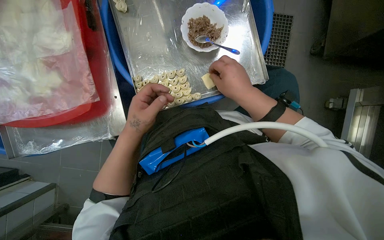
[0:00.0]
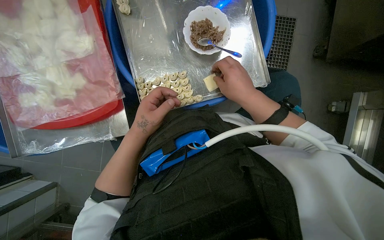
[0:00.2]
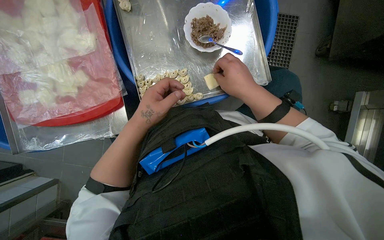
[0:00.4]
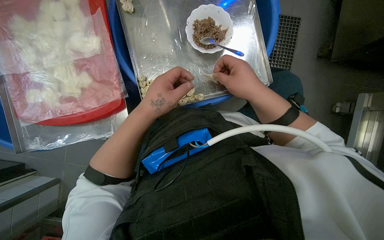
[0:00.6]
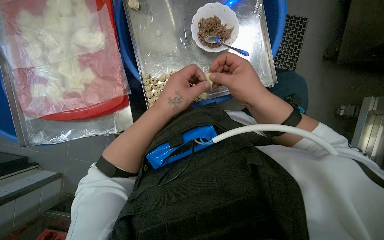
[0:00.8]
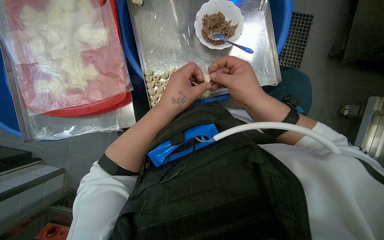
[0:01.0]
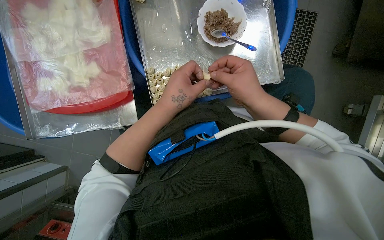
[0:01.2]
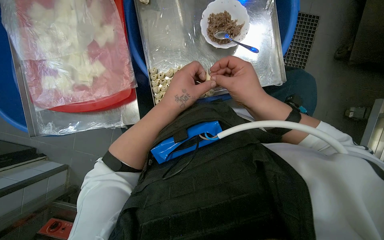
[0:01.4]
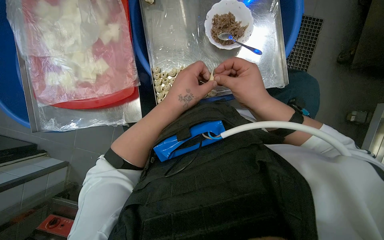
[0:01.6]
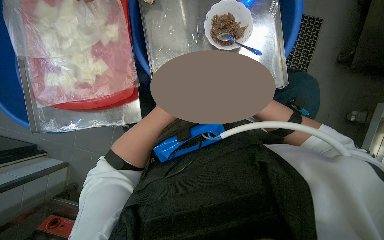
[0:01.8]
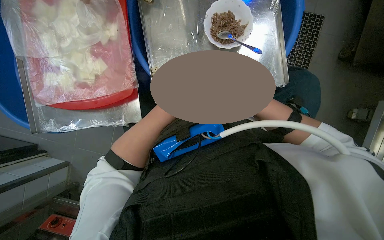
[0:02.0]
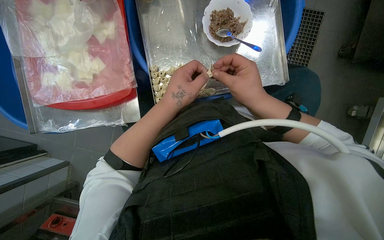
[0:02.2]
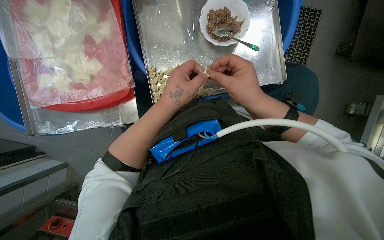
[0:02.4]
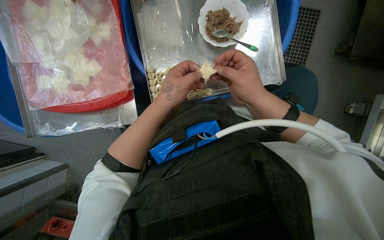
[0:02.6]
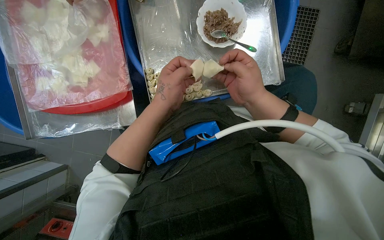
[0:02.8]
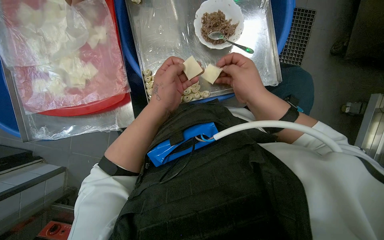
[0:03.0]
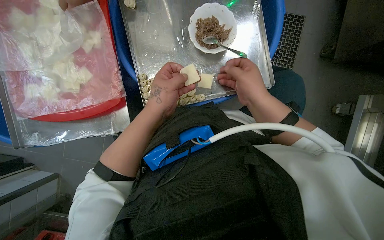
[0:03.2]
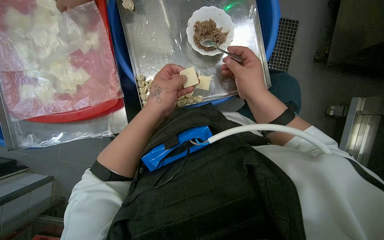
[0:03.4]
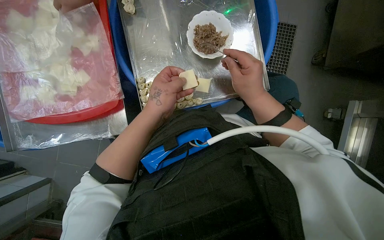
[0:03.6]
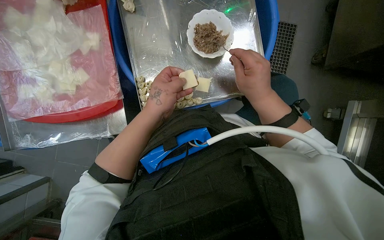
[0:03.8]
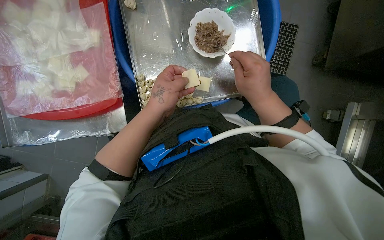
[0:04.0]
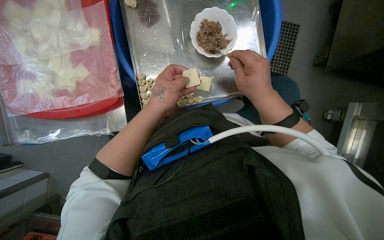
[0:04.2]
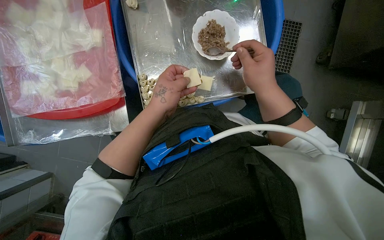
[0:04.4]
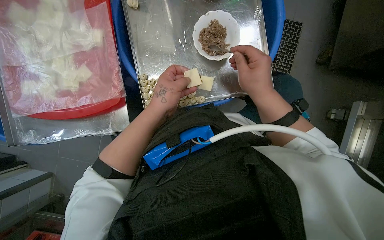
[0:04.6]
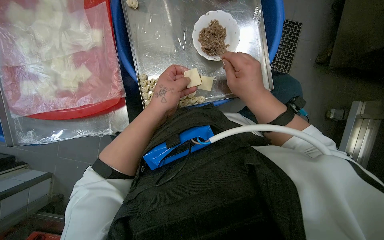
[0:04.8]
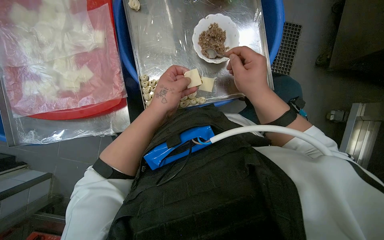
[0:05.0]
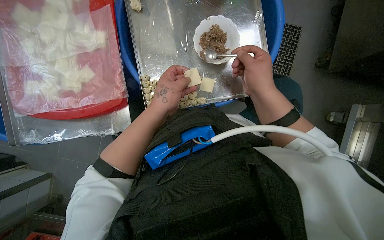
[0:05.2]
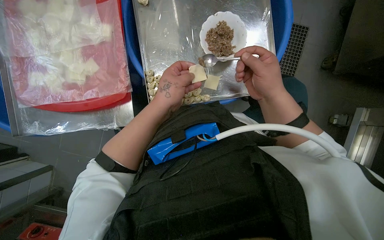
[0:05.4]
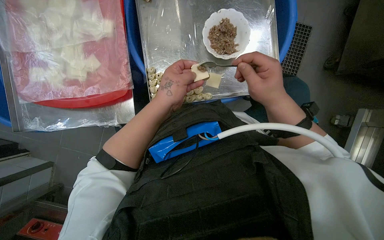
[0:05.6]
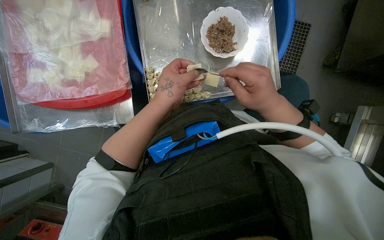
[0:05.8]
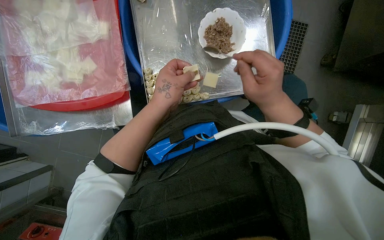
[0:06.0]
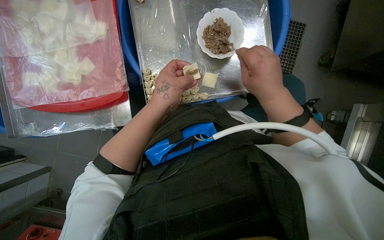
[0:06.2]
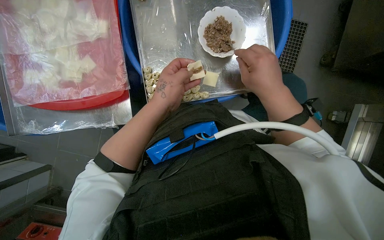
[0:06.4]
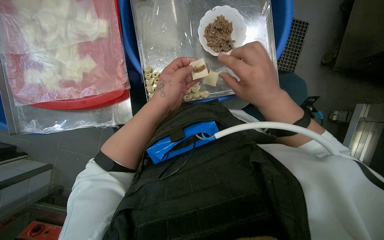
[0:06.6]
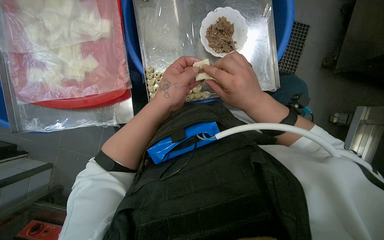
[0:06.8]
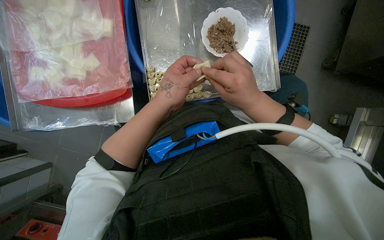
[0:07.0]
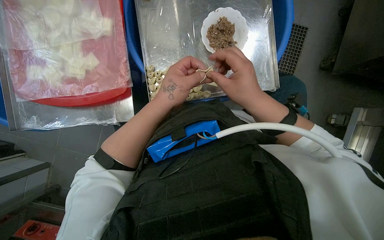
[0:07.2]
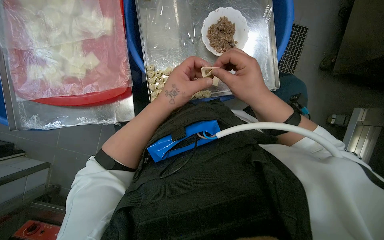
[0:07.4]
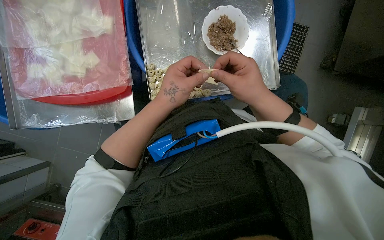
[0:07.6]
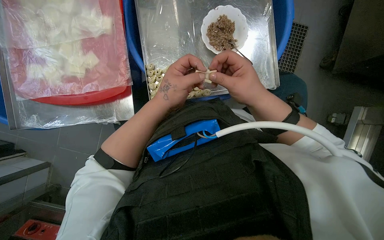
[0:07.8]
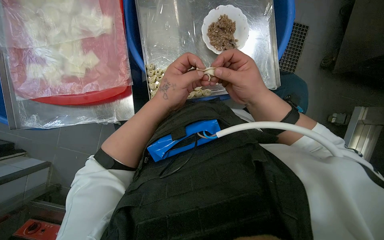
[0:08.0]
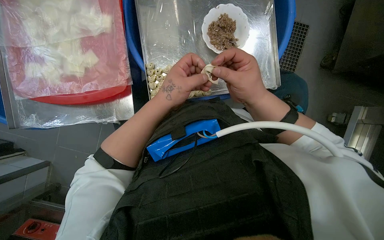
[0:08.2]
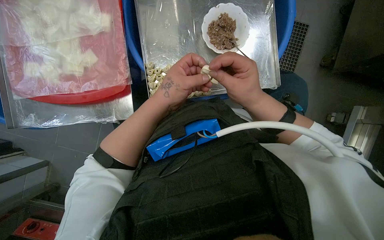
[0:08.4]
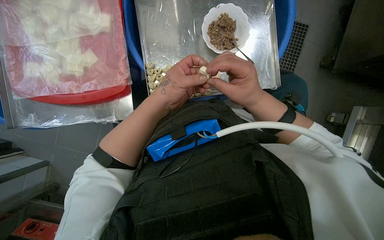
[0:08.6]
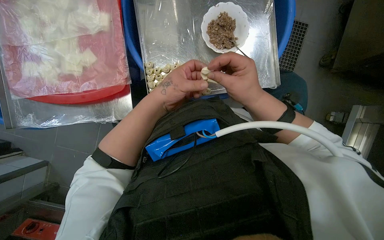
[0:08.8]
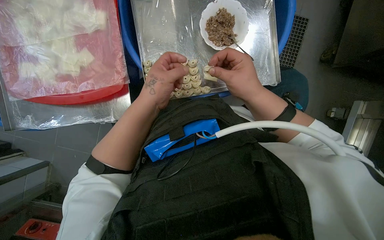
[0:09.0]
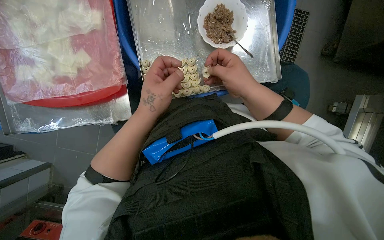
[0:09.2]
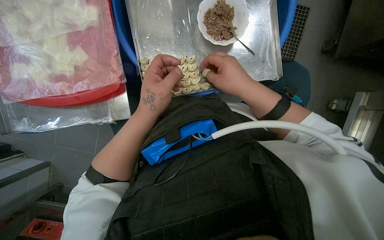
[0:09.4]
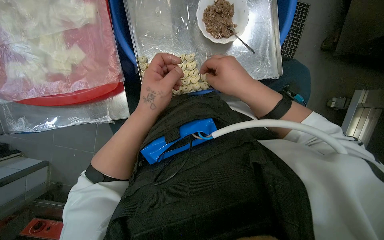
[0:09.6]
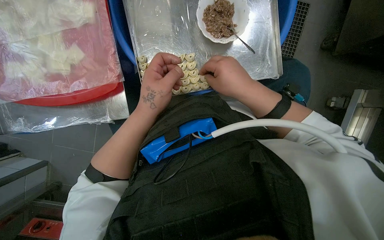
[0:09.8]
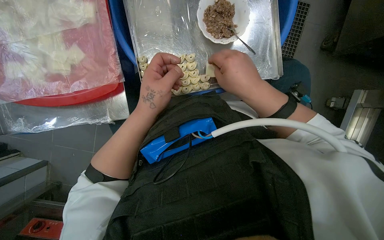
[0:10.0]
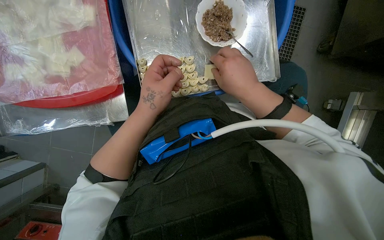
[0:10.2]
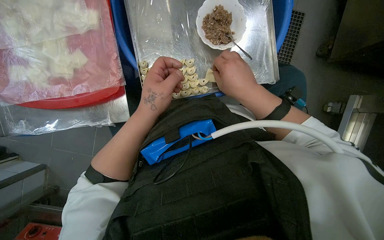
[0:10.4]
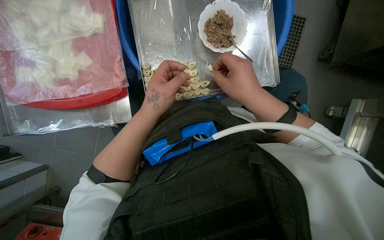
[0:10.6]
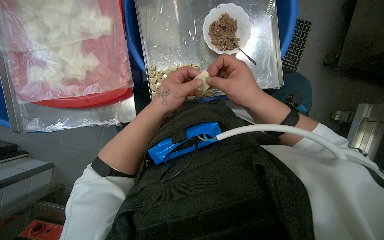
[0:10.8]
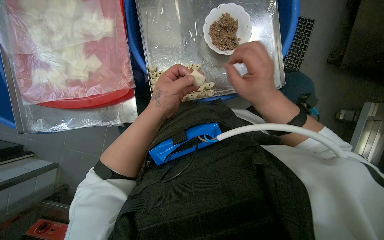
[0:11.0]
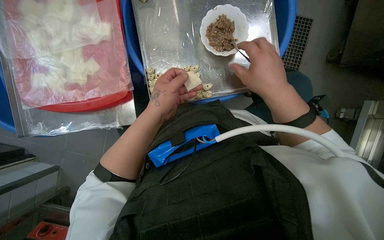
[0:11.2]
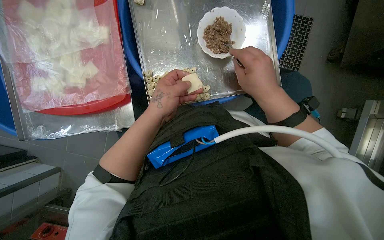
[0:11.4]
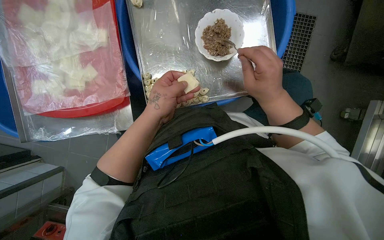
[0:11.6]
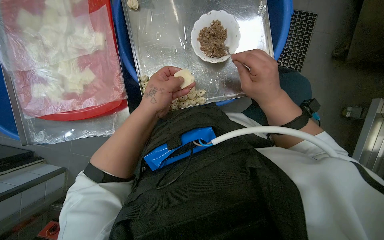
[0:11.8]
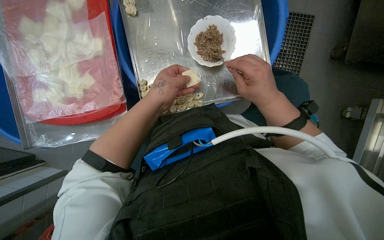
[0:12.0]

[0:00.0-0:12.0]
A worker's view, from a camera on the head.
Job: preparing food.
The whole recording: Making dumplings with meat filling. The worker picks up dough, fills it with meat, folds it, and places the finished dumpling on a tray.
0:00.0 to 0:01.6: The left hand moves nearer to the camera, roughly 10 cm.
0:01.6 to 0:12.0: The hands are busy where they are.

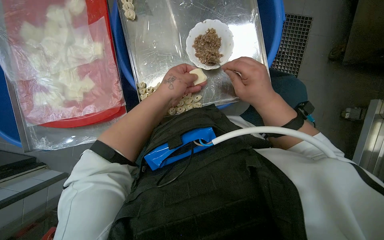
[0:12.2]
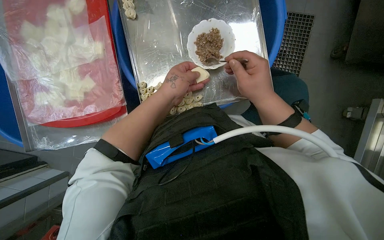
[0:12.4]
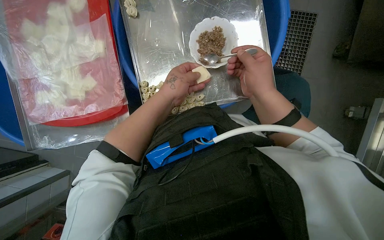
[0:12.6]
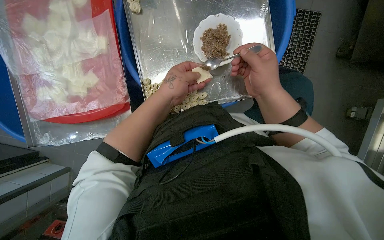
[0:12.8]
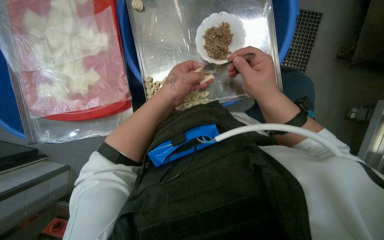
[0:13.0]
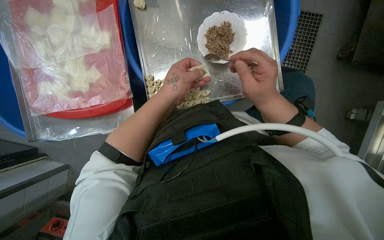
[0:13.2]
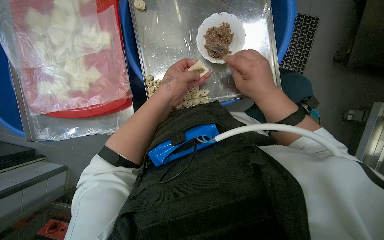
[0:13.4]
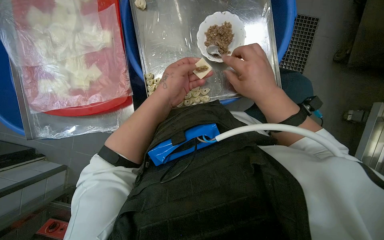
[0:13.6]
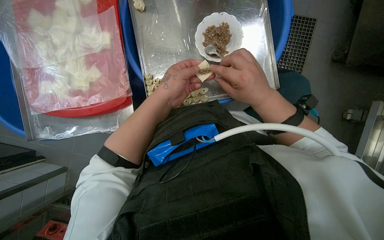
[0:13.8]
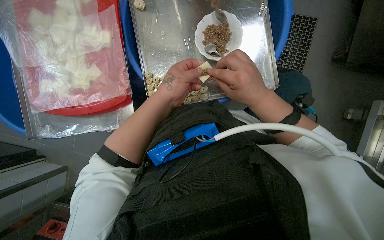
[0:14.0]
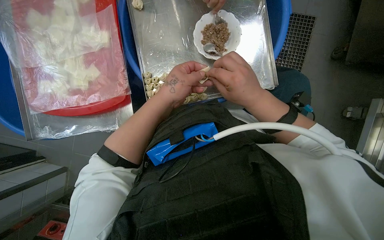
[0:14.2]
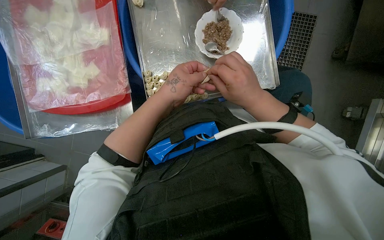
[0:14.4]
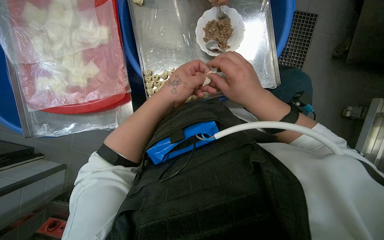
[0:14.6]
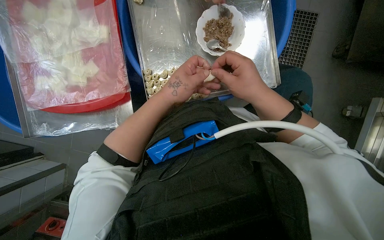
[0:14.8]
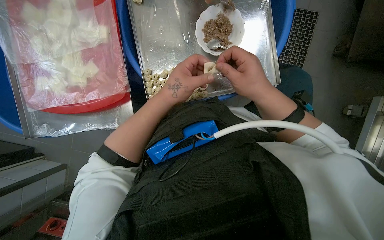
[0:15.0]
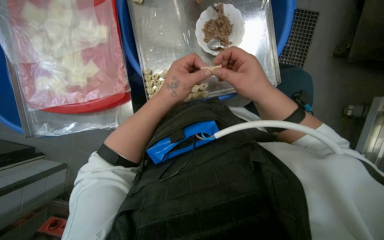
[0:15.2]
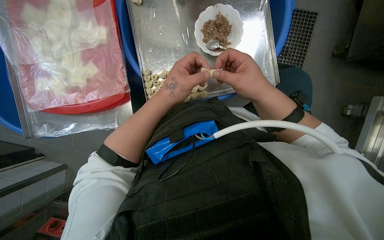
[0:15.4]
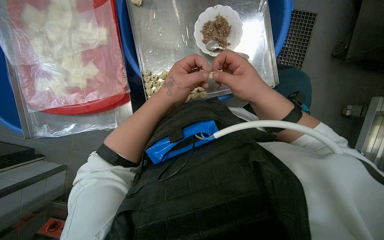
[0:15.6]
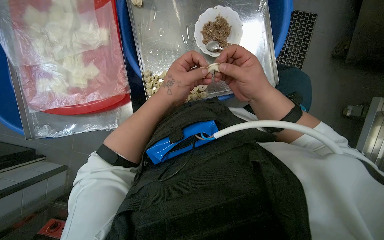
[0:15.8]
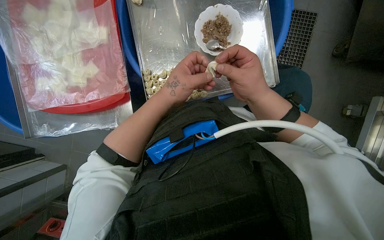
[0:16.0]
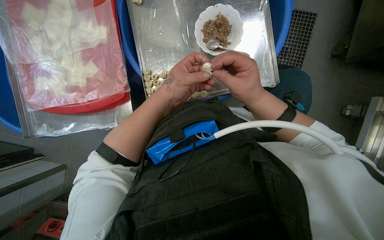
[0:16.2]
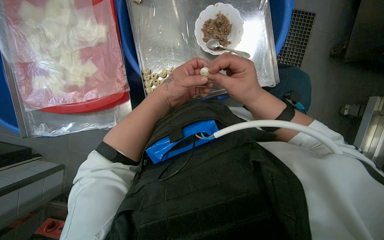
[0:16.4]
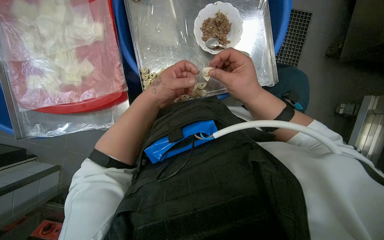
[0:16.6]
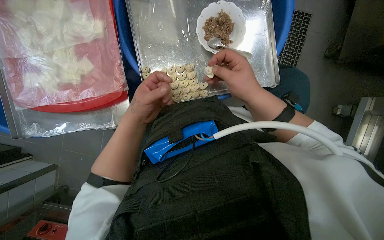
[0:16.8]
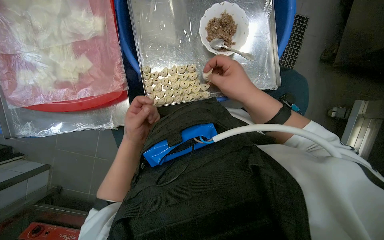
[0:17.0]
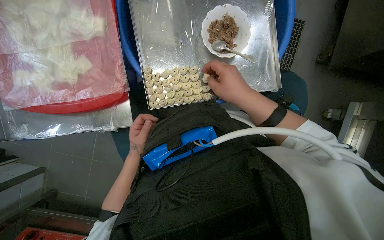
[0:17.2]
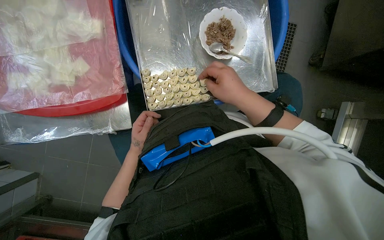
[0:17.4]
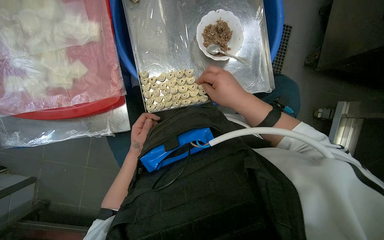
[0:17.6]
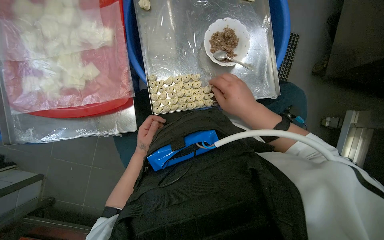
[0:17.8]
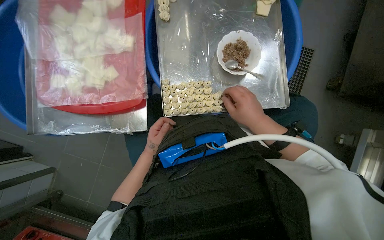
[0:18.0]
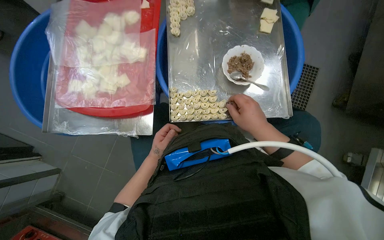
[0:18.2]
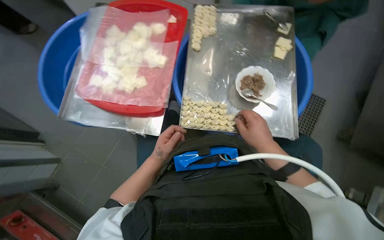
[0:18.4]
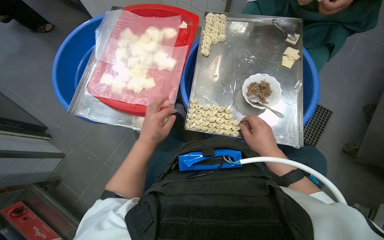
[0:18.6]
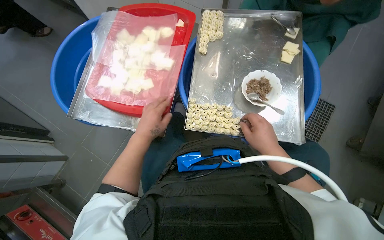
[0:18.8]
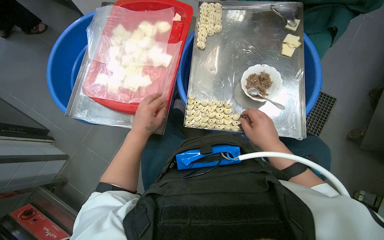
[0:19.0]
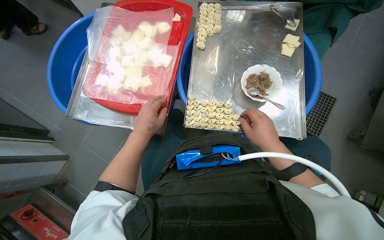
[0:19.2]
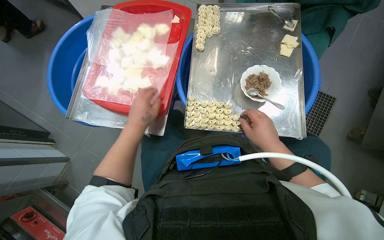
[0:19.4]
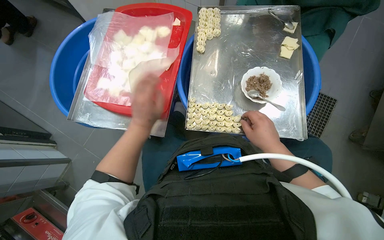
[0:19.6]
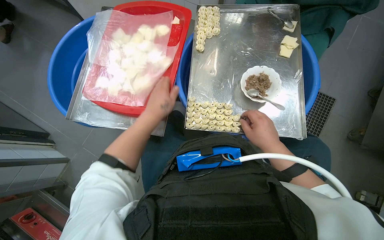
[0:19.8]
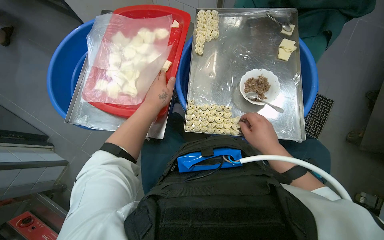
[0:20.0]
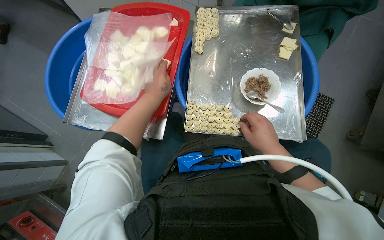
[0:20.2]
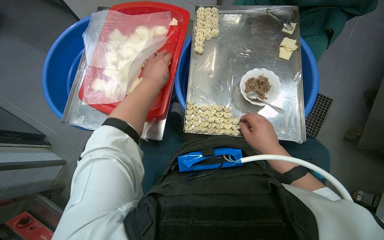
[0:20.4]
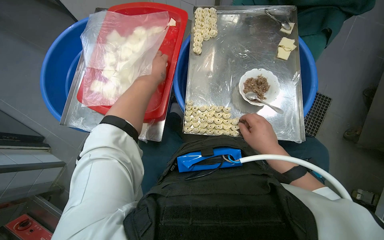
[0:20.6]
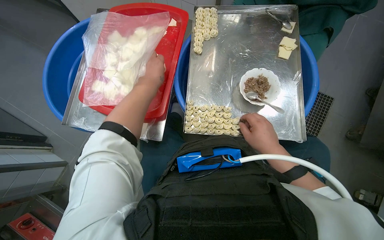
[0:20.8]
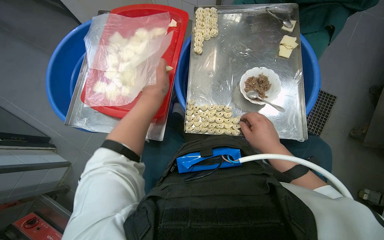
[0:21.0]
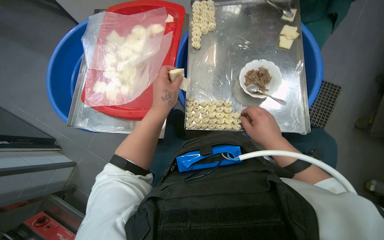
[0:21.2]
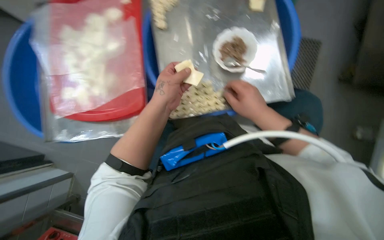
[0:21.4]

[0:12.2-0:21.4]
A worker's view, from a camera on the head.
Job: preparing food.
The whole recording: Making dumplings with meat filling. The worker picks up dough, fills it with meat, folds it, and places the finished dumpling on a tray.
0:12.2 to 0:15.2: The hands work in one place, with small movements.
0:15.2 to 0:16.8: The left hand goes some 10 cm to the left.
0:16.8 to 0:18.4: The view tips upward by about 15 degrees. The left hand travels down the picture by approximately 10 cm.
0:18.4 to 0:19.8: The left hand goes some 10 cm up the picture.
0:19.8 to 0:21.4: The left hand goes up the picture and returns, approximately 15 cm each way.
